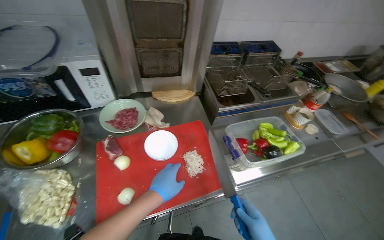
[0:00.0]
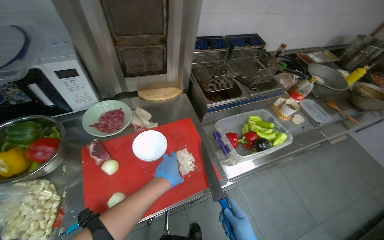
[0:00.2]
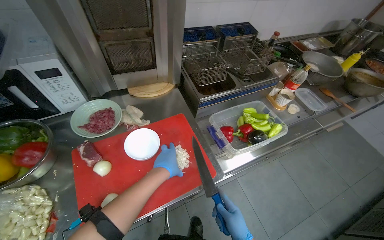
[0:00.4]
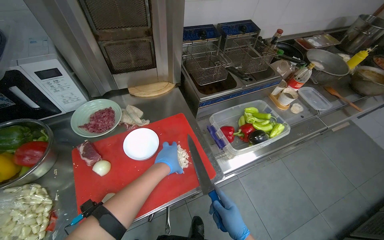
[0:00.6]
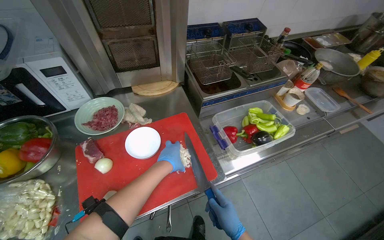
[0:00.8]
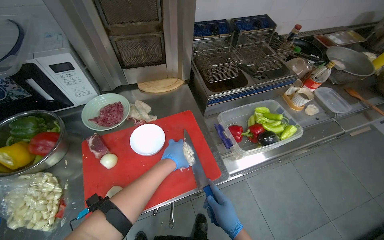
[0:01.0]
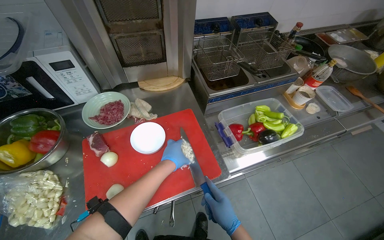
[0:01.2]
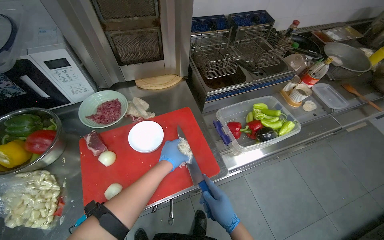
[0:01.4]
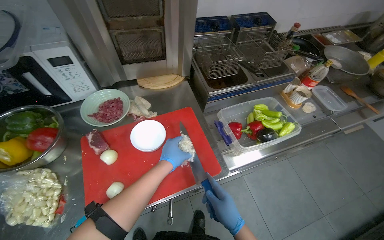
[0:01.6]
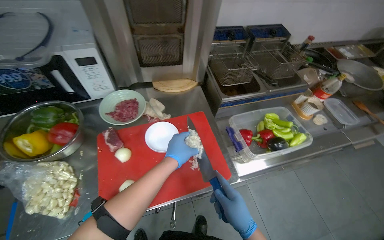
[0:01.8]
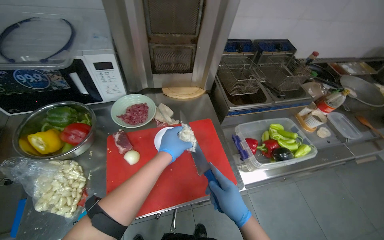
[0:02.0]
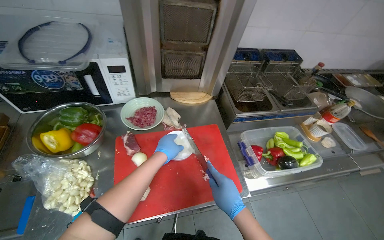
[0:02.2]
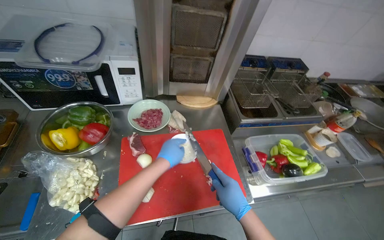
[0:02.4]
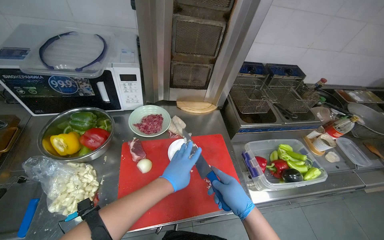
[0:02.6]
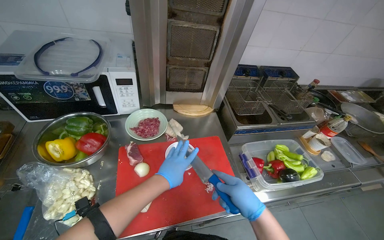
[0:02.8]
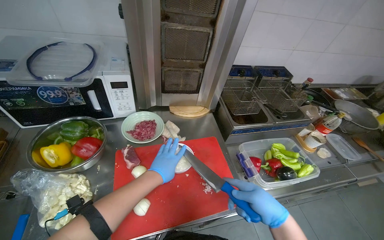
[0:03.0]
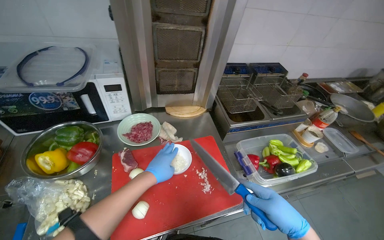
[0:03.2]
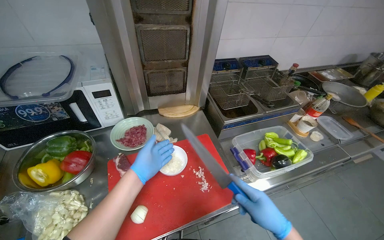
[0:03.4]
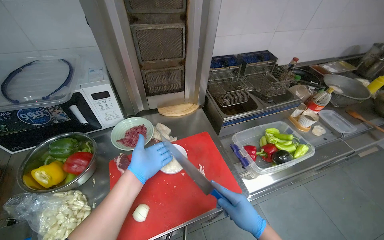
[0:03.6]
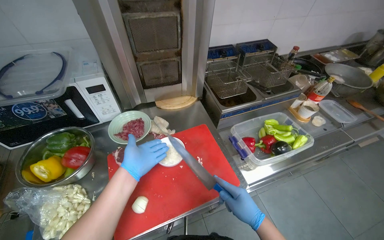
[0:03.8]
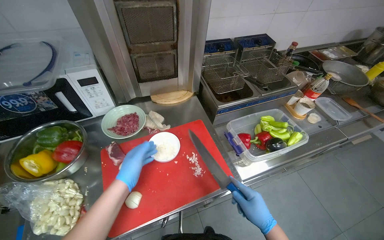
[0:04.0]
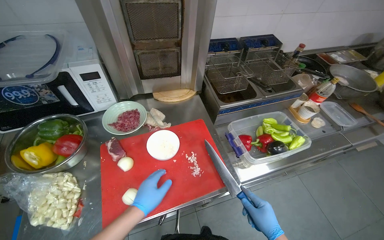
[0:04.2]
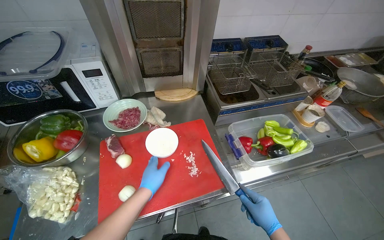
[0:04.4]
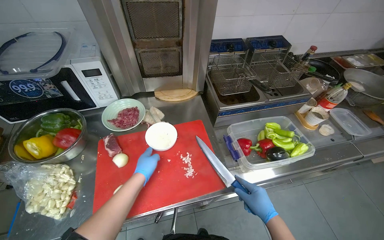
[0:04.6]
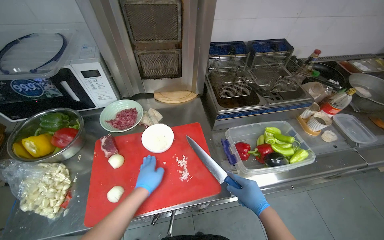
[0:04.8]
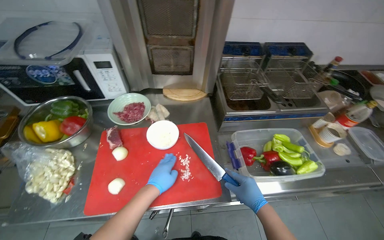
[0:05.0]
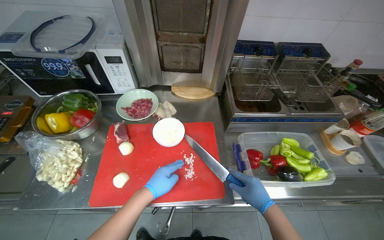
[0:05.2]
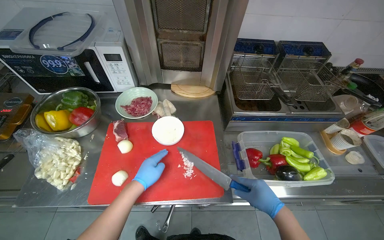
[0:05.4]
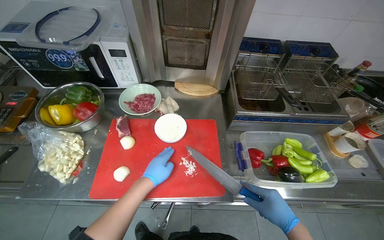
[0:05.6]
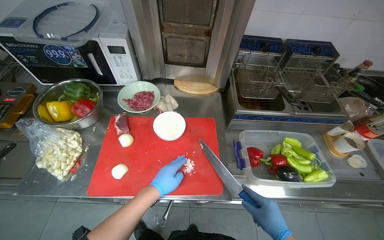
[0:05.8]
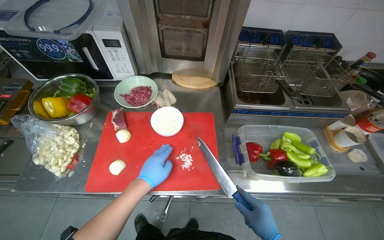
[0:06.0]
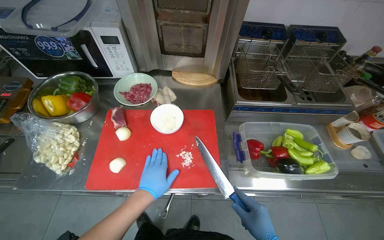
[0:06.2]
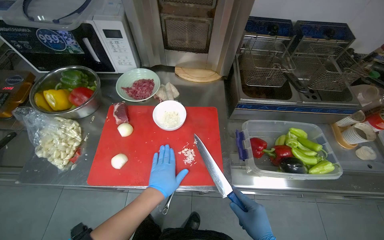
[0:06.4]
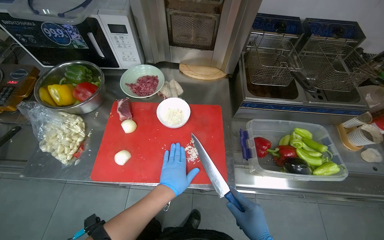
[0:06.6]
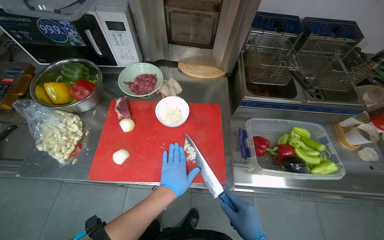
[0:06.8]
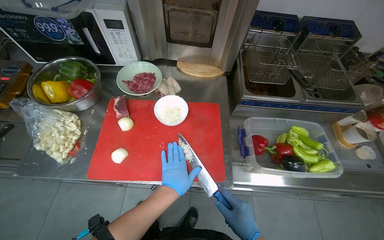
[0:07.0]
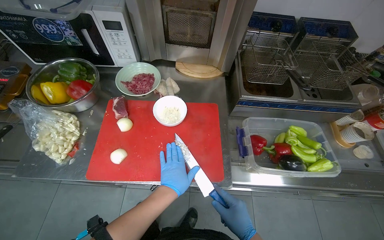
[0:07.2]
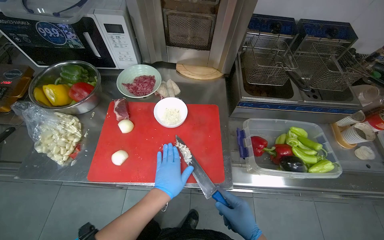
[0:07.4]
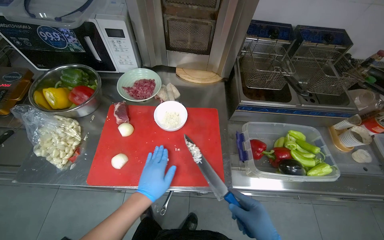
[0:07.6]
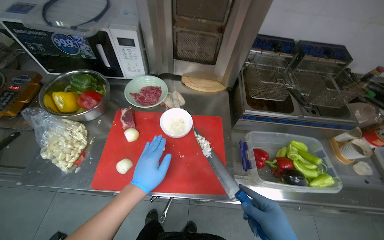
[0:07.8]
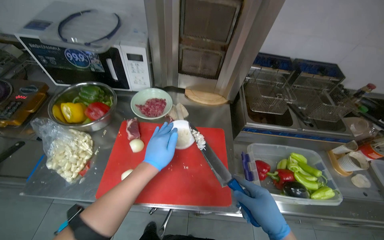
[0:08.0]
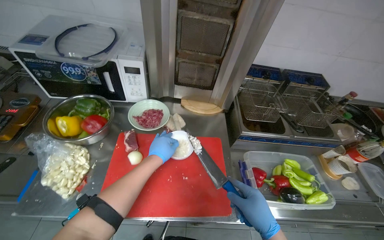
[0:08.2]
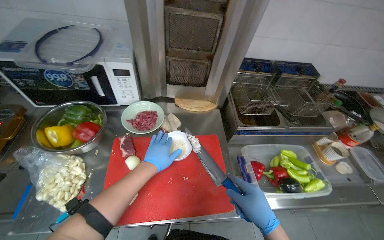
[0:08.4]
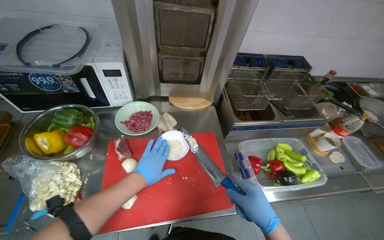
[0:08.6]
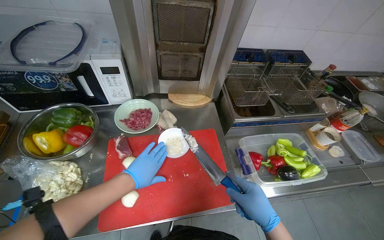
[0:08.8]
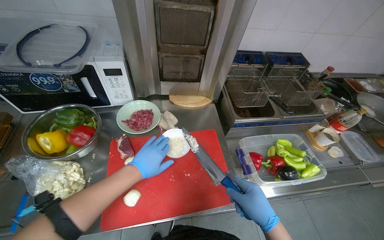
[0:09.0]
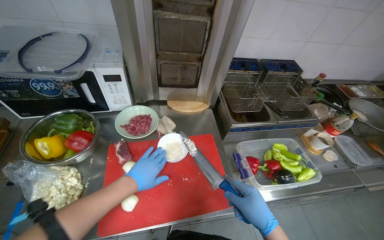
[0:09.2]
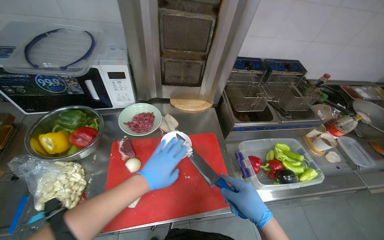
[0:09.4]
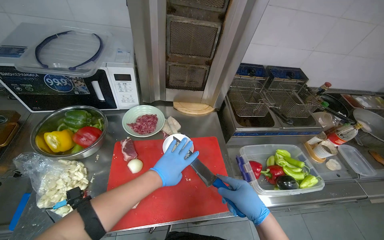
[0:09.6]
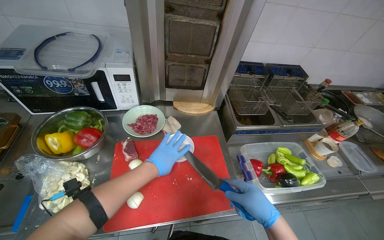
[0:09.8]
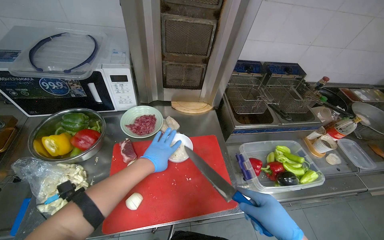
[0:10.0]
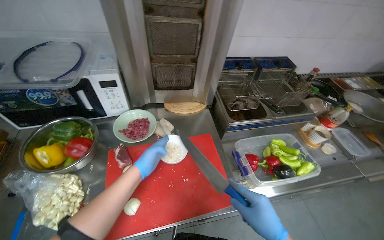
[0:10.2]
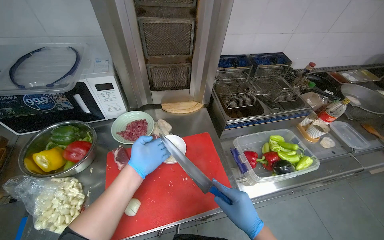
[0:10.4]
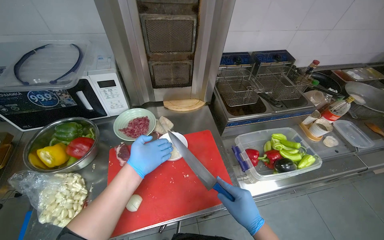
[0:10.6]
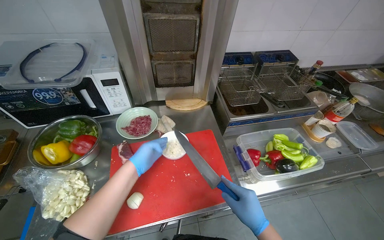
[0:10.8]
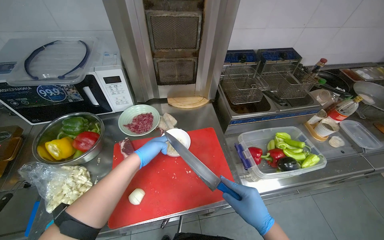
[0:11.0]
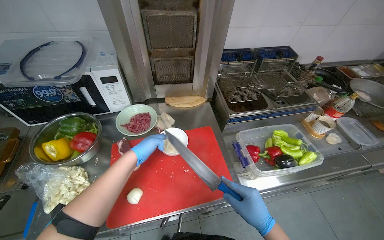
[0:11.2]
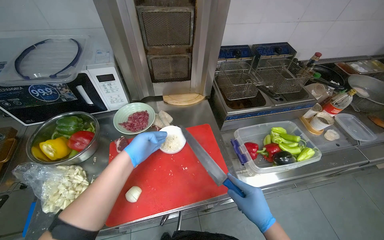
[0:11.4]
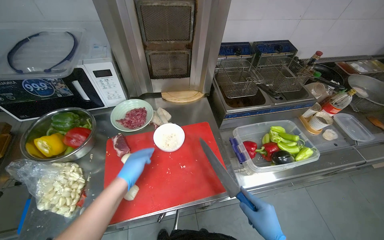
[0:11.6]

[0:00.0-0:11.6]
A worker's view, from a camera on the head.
Job: preparing food.
The whole recording: Chopping garlic on cutting board. The worker chops garlic on a red cutting board.
0:00.0 to 0:01.4: The left hand travels farther from the camera by some 10 cm.
0:01.4 to 0:02.8: The left hand goes approximately 10 cm nearer to the camera. The right hand goes approximately 15 cm up the picture.
0:02.8 to 0:04.4: The right hand shifts about 20 cm to the right and down the picture.
0:07.2 to 0:08.8: The left hand shifts roughly 15 cm to the left.
0:08.8 to 0:10.2: The hands are busy where they are.

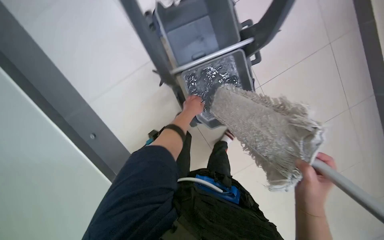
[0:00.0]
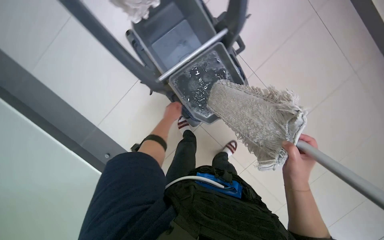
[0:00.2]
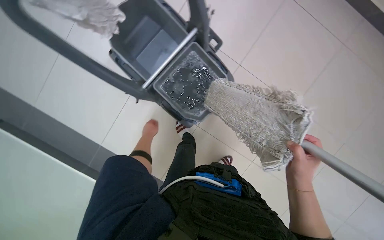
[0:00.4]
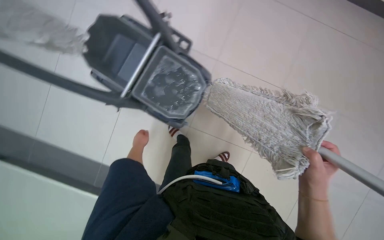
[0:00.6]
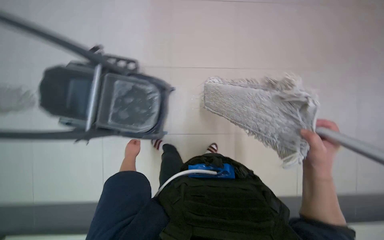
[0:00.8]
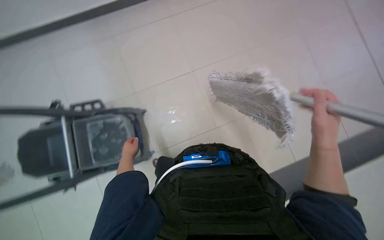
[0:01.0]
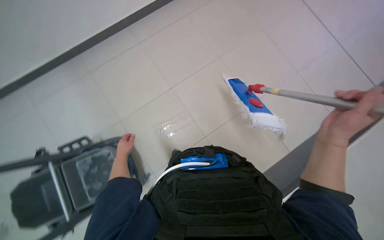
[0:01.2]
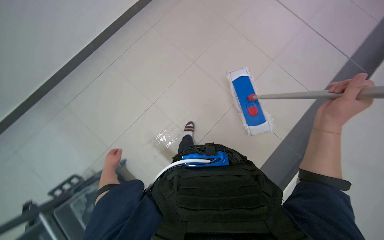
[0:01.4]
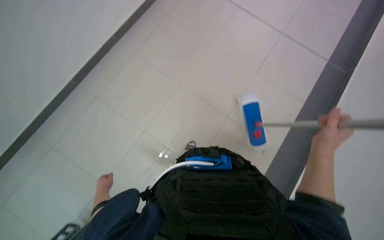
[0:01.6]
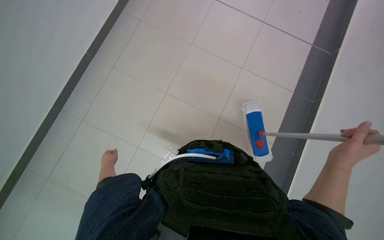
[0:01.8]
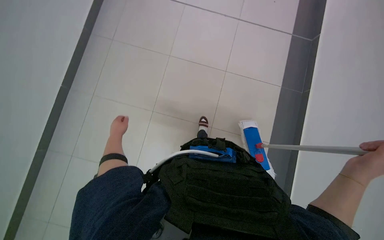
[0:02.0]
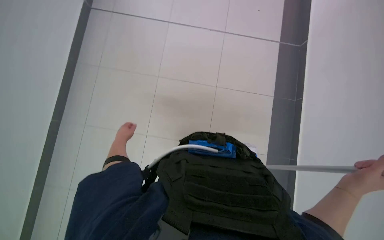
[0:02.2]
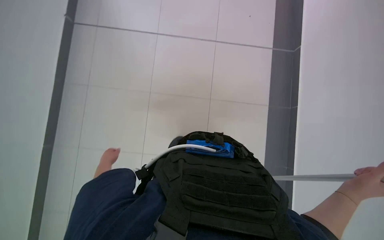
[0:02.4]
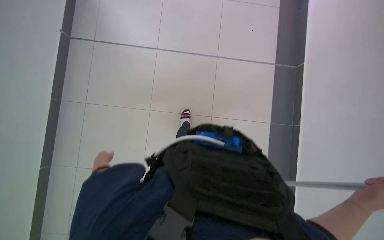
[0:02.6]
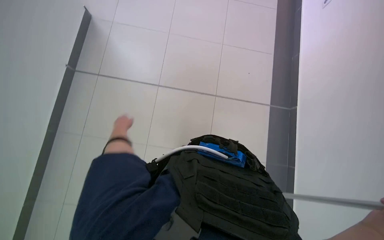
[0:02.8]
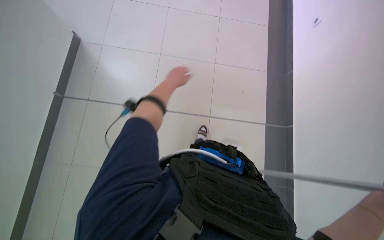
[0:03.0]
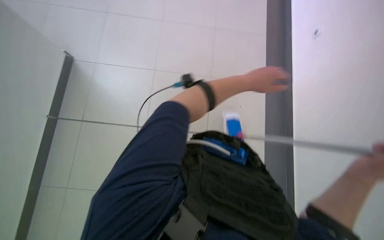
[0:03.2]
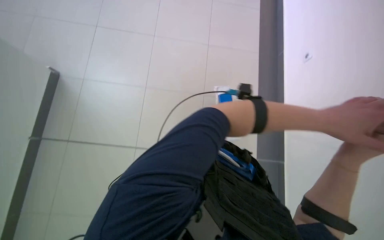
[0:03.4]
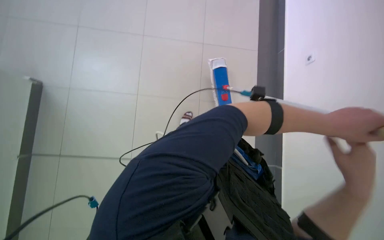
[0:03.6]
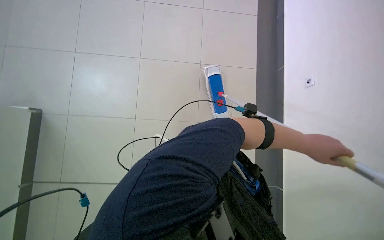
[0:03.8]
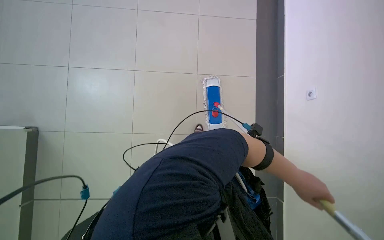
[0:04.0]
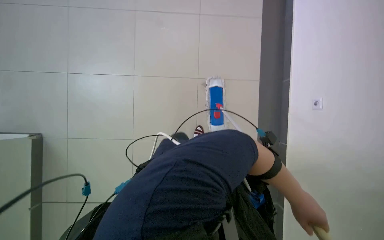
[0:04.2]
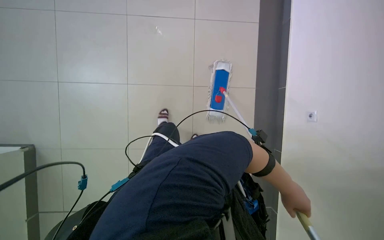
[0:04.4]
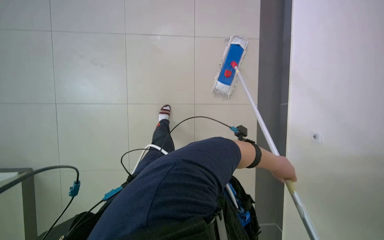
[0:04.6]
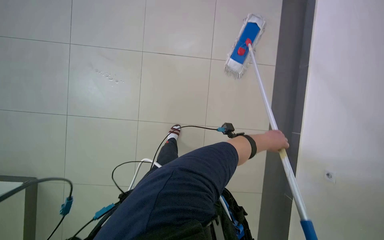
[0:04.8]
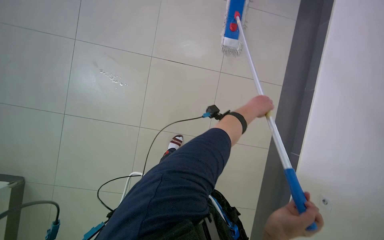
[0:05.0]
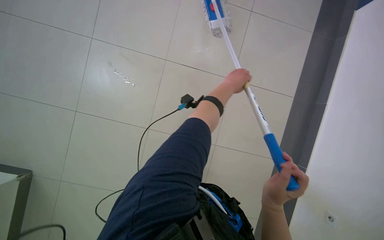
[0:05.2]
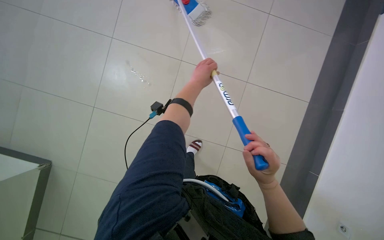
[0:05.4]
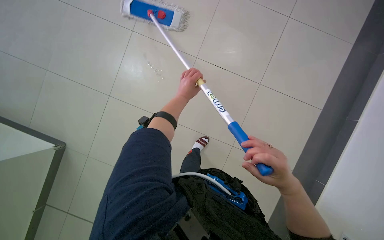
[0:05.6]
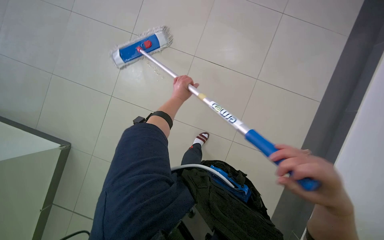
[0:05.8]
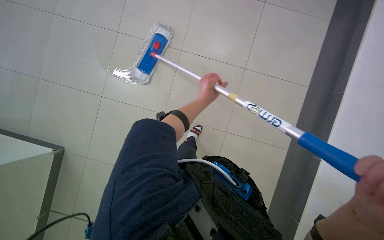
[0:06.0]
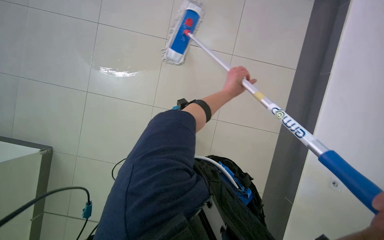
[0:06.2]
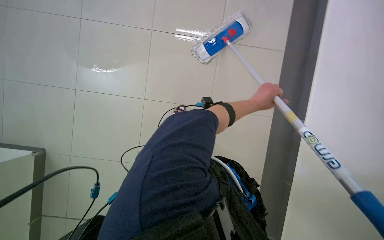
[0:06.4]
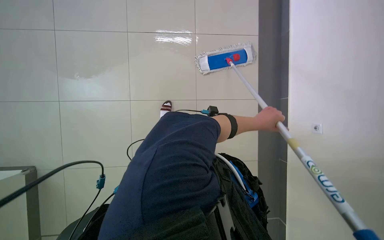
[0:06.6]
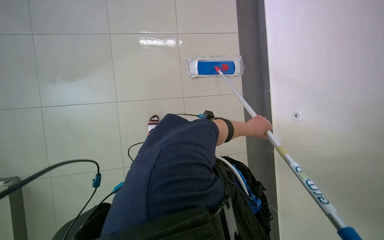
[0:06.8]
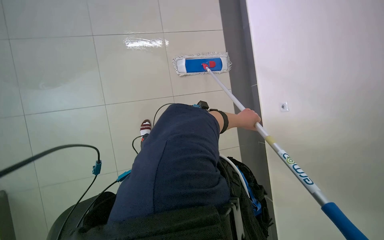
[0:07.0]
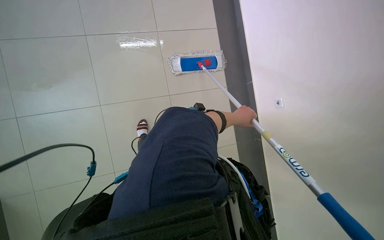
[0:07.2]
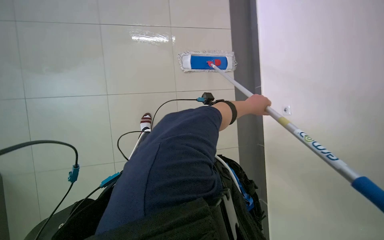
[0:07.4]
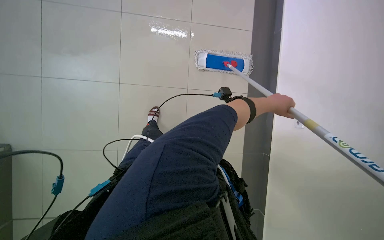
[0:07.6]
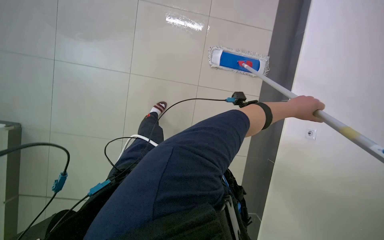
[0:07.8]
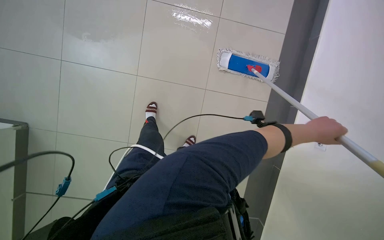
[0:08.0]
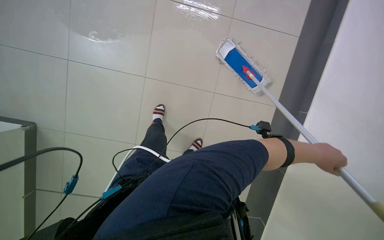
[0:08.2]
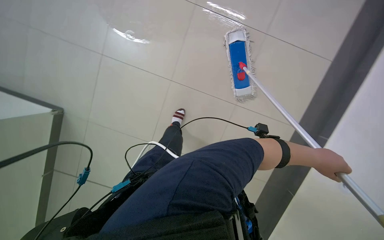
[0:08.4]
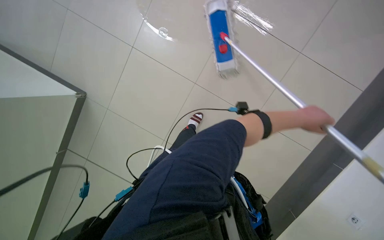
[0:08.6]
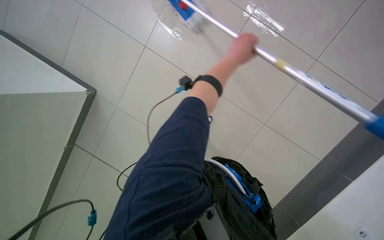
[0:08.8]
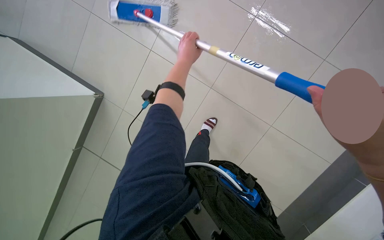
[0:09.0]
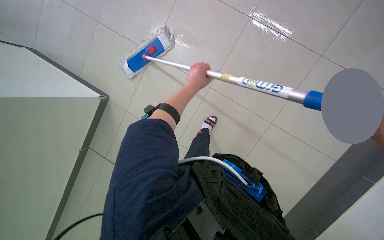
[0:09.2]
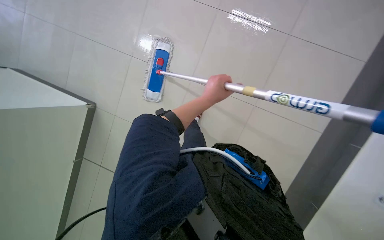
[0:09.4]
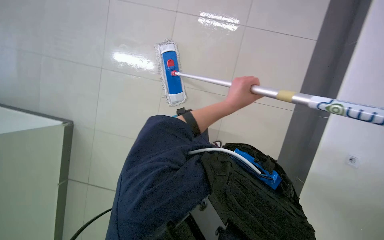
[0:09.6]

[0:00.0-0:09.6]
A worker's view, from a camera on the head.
Job: mopping floor.
The whole recording: Mopping tiled floor. The worker mops the tiled floor, occasionally moving the mop bucket and cleaning the mop head.
0:00.0 to 0:01.6: The left hand is displaced to the left and down the picture by approximately 40 cm.
0:04.8 to 0:06.4: The view pans to the left by about 15 degrees.
0:08.0 to 0:09.6: The left hand travels to the left and up the picture by some 40 cm.
